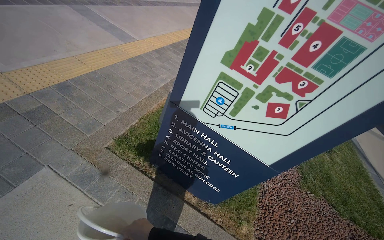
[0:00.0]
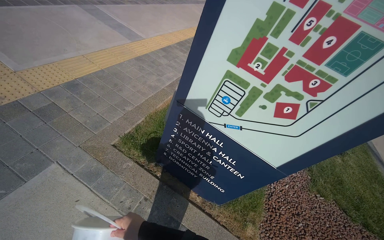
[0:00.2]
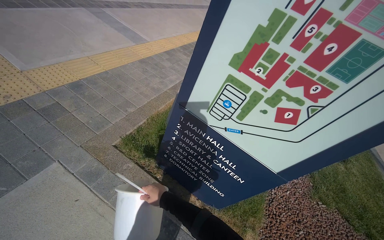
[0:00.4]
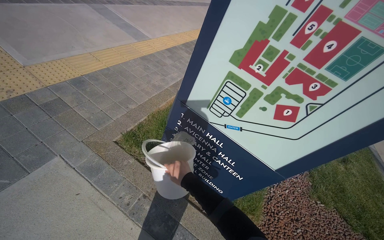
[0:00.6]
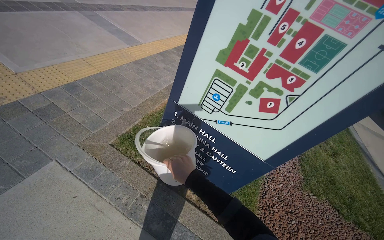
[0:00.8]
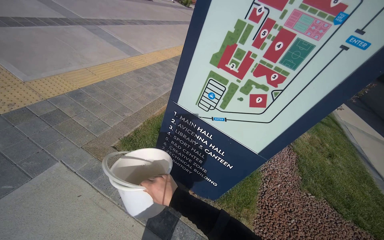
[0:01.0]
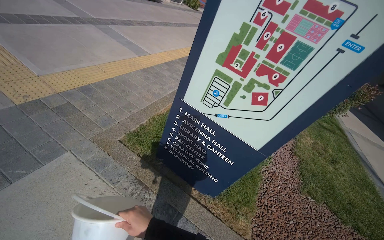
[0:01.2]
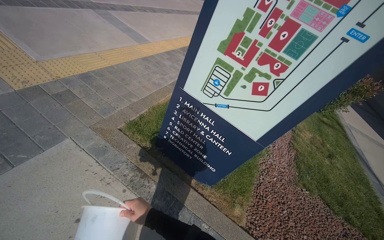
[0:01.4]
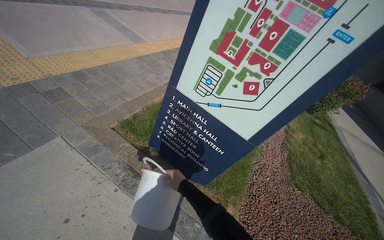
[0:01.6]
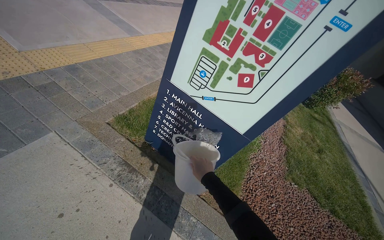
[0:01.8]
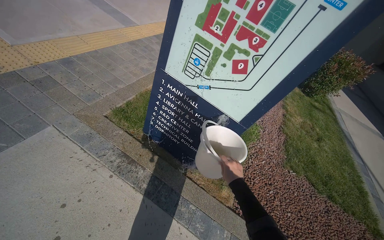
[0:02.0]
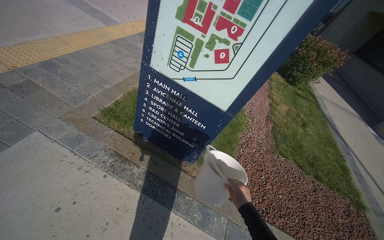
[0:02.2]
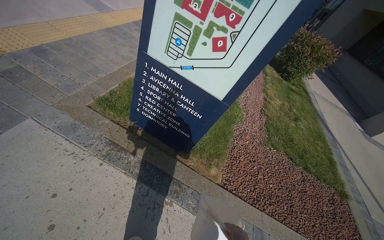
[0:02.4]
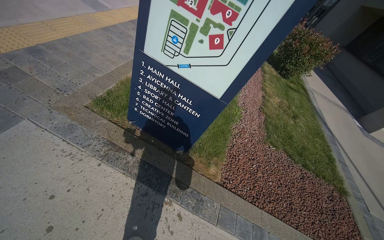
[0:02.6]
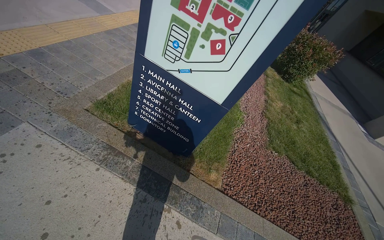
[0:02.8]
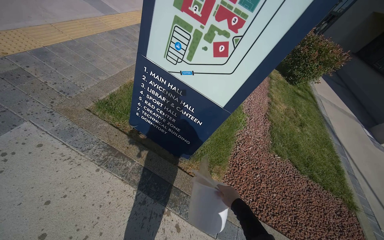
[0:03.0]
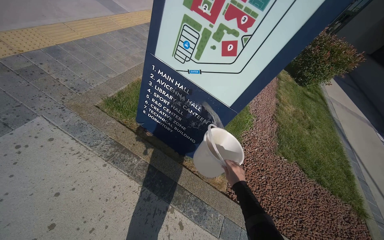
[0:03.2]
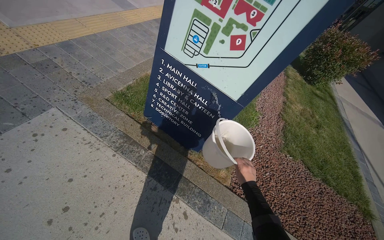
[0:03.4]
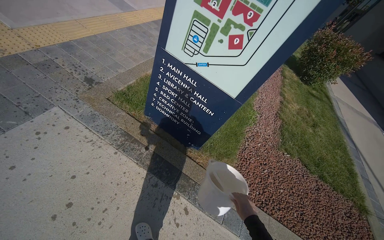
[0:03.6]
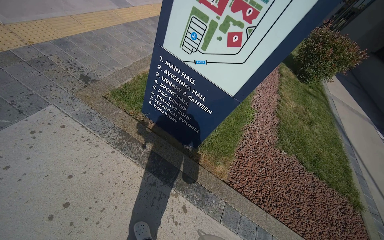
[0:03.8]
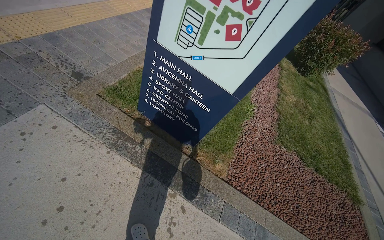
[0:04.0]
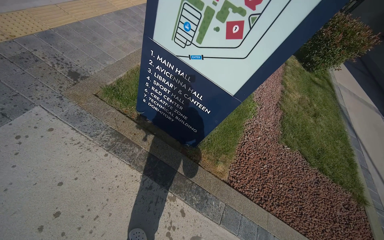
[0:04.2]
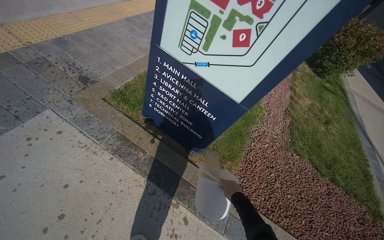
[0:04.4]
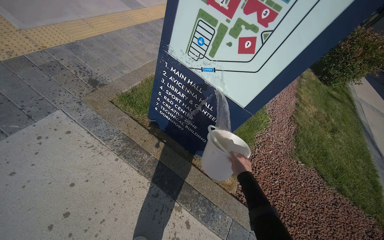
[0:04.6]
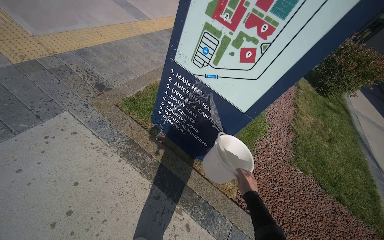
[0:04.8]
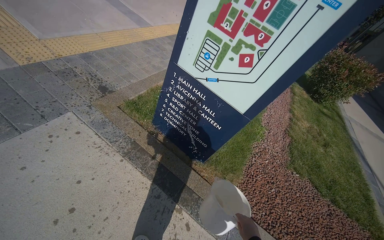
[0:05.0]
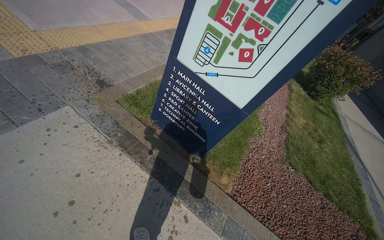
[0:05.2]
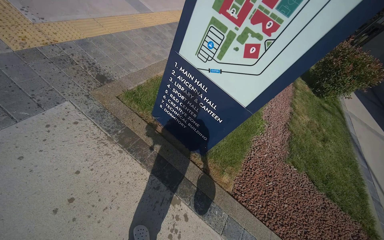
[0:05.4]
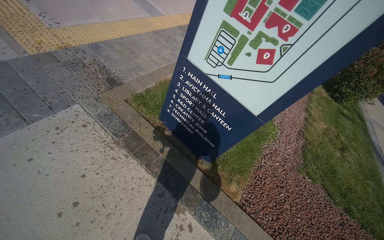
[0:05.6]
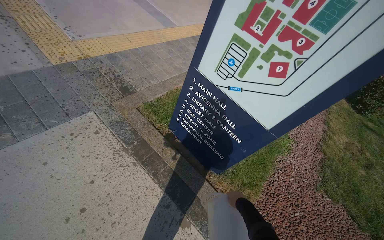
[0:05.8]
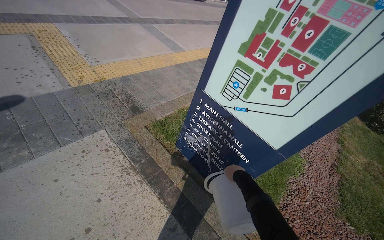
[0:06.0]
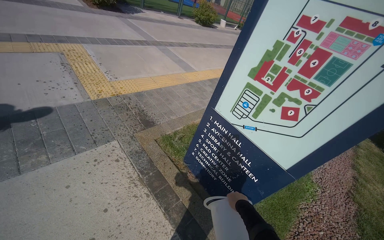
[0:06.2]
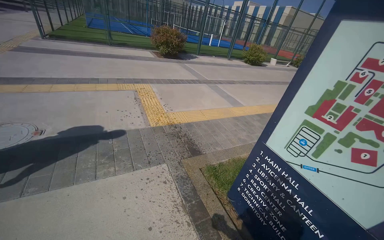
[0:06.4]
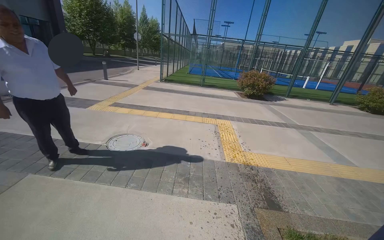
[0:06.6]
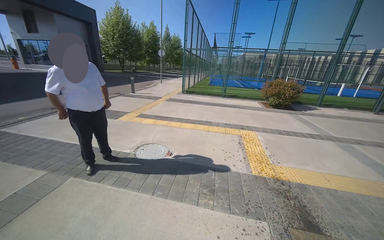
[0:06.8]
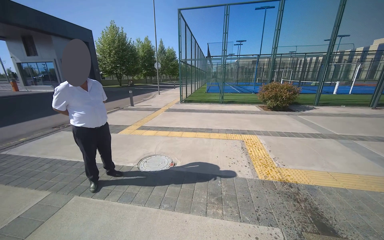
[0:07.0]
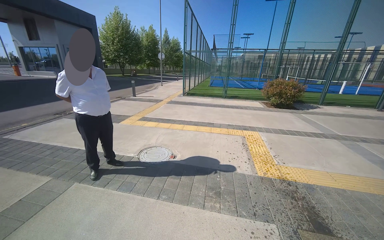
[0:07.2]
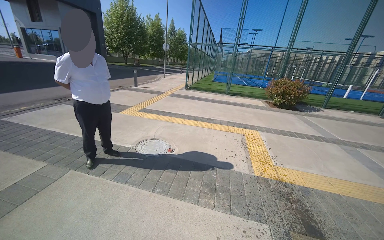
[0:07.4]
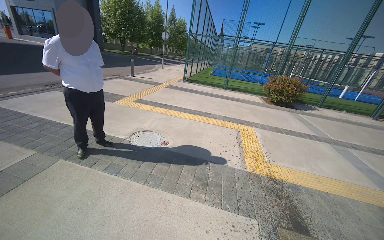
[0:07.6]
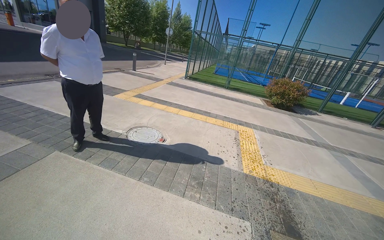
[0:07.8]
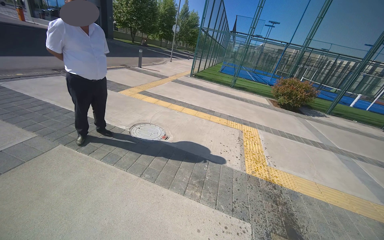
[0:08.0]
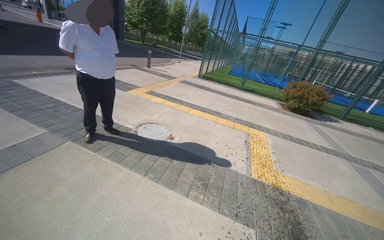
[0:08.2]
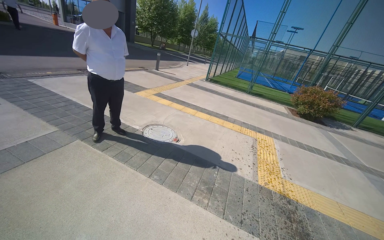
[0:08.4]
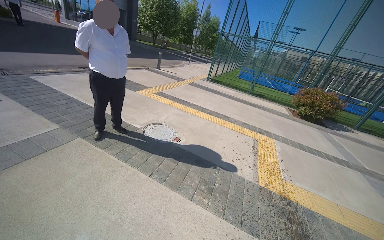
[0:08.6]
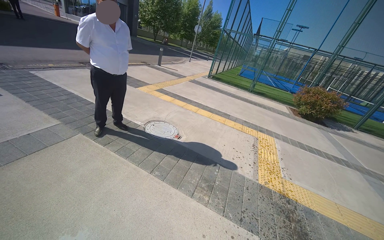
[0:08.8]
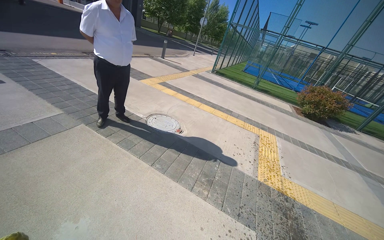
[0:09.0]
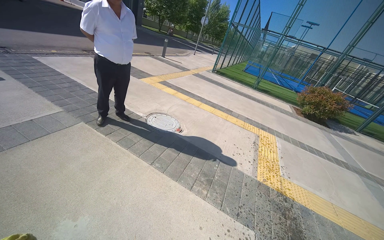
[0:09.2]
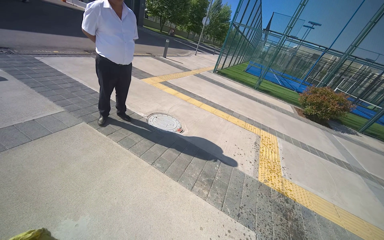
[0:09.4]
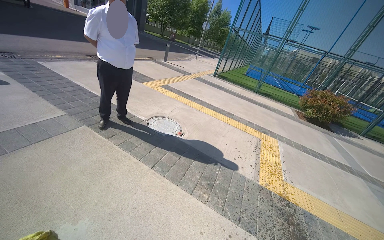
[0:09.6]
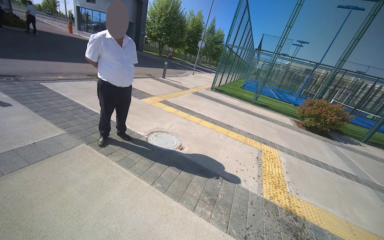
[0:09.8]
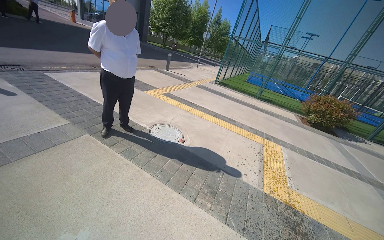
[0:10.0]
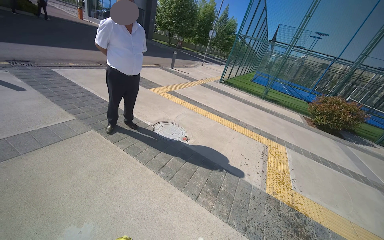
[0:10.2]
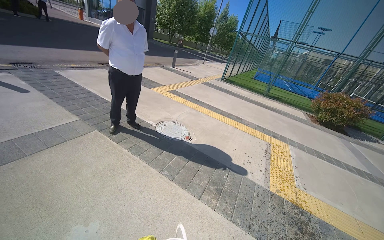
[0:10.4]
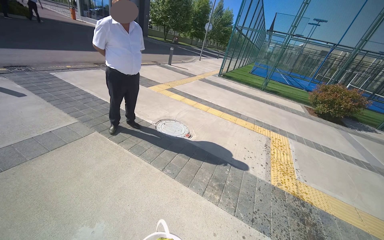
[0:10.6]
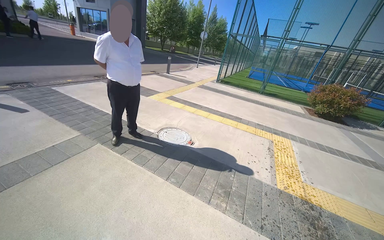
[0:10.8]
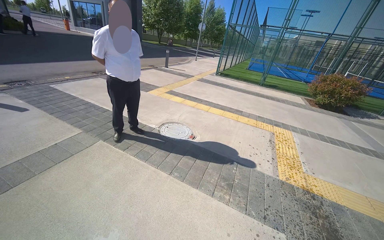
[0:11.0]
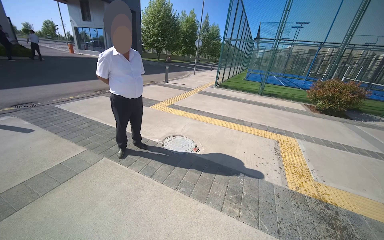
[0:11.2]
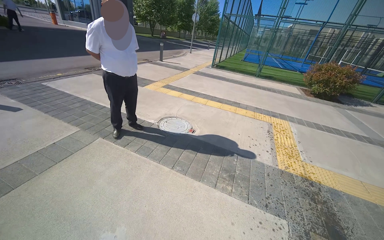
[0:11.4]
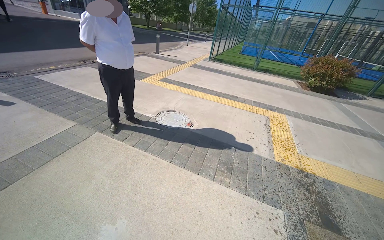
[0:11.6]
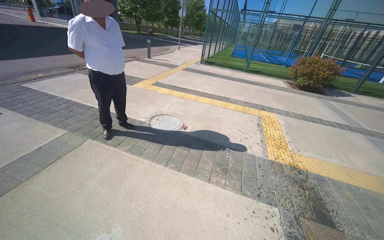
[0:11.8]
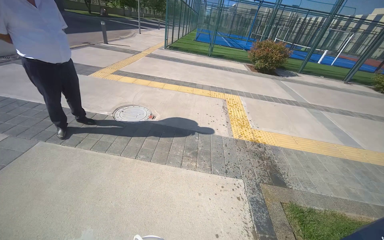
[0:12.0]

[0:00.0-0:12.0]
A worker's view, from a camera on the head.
Job: wiping surfaces.
The whole recording: Cleaning outdoor sign. The worker wipes the large outdoor sign with a yellow rag.
0:04.4 to 0:06.0: The view tilts roughly 15 degrees upward.
0:06.0 to 0:07.6: The camera is carried some 40 cm. The head rotates roughly 60 degrees to the left. The view tips upward by roughly 30 degrees.
0:10.4 to 0:12.0: The wearer looks about 25 degrees further to the right.

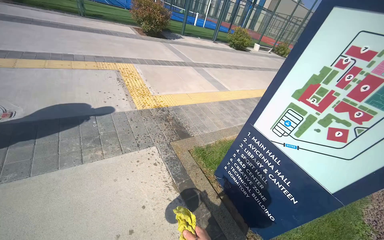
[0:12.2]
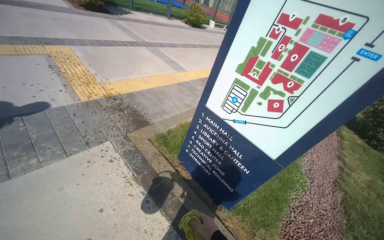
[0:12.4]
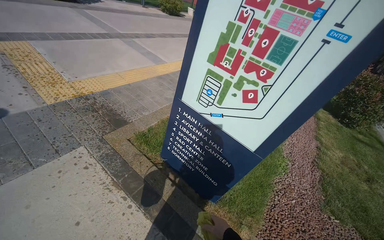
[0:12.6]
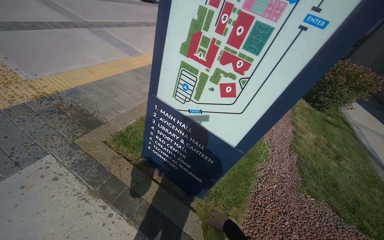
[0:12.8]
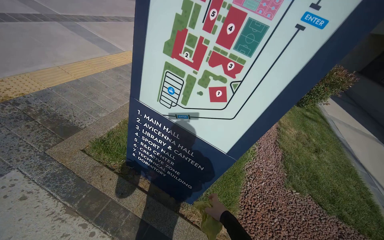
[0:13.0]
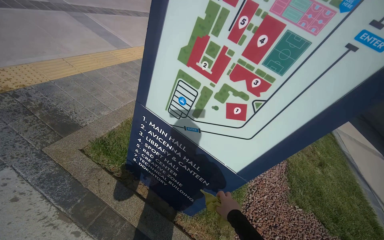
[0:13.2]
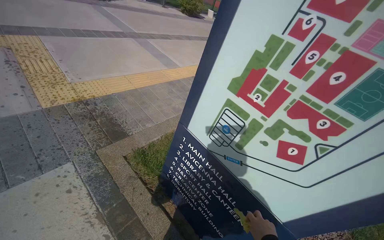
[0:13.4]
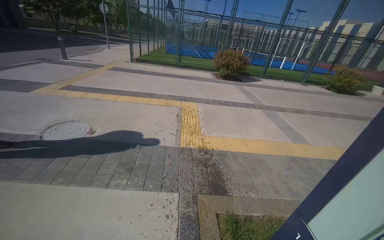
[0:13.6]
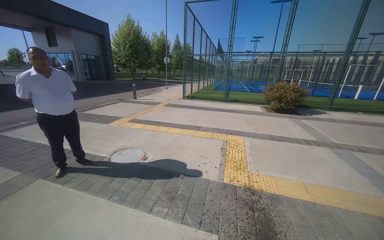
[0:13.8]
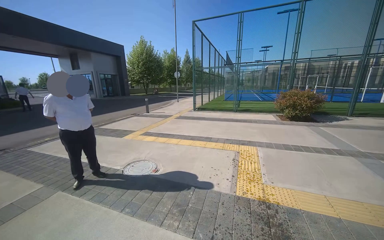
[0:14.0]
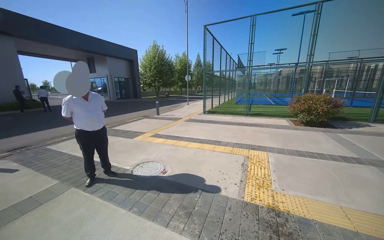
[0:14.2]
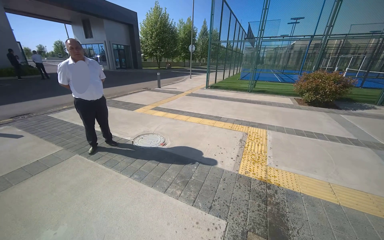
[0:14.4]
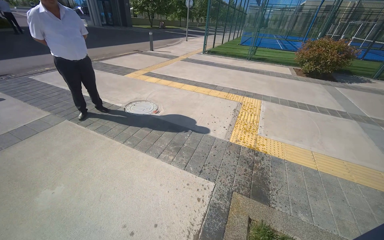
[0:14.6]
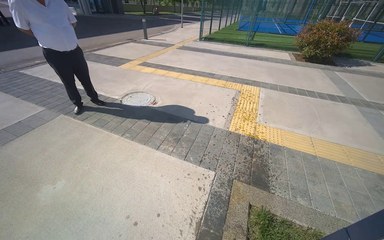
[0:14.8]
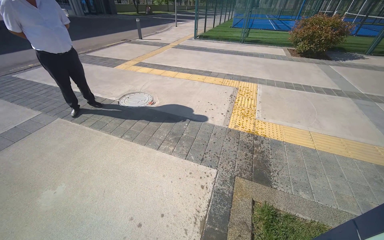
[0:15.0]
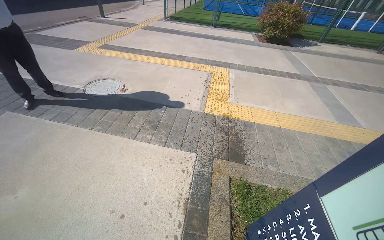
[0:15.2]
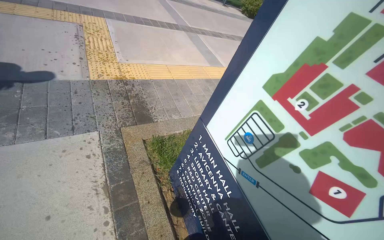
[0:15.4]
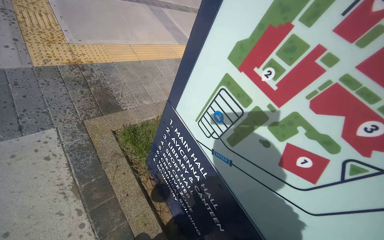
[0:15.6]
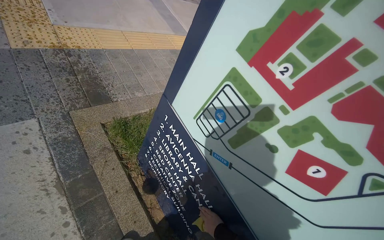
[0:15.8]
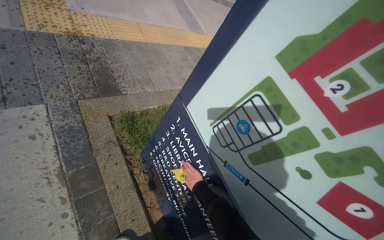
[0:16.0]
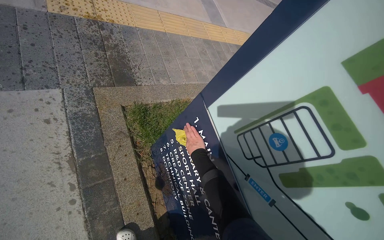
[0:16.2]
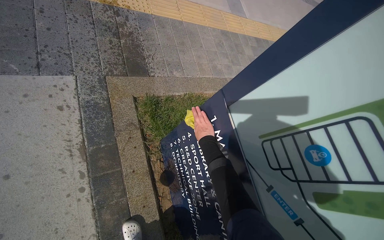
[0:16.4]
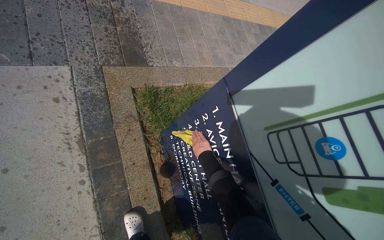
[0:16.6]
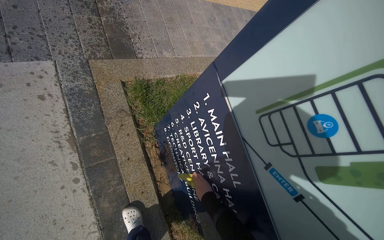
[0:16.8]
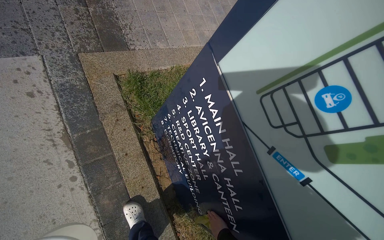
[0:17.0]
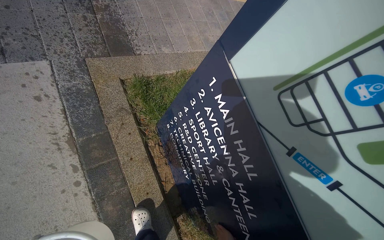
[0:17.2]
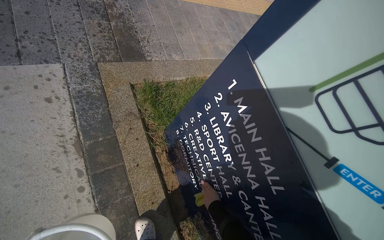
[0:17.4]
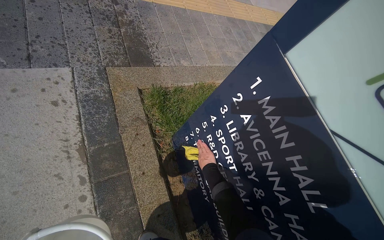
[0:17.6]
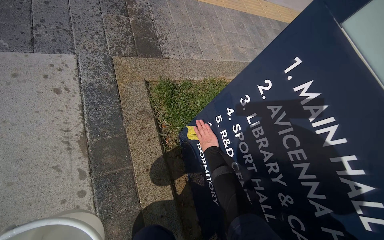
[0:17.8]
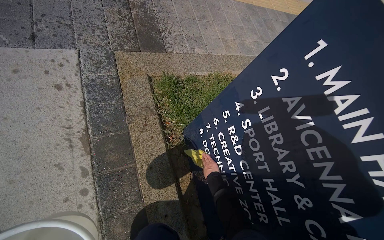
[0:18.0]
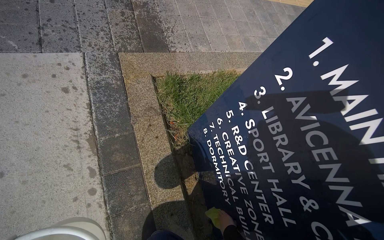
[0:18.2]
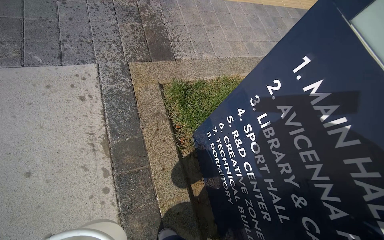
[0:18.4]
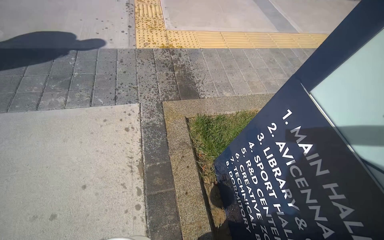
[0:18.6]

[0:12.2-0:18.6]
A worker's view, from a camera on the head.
Job: wiping surfaces.
The whole recording: Cleaning outdoor sign. The worker wipes the large outdoor sign with a yellow rag.
0:12.2 to 0:13.8: The wearer moves roughly 60 cm.
0:13.8 to 0:15.4: The head turns to the right by some 45 degrees. The view tilts some 40 degrees downward.
0:15.4 to 0:17.0: The camera pitches downward, by roughly 20 degrees.
0:17.0 to 0:18.6: The view pans to the left by about 20 degrees. The view tips upward by some 20 degrees.

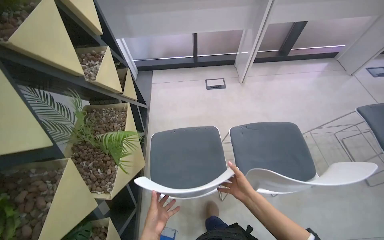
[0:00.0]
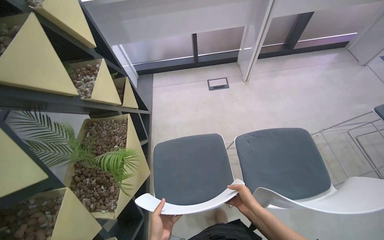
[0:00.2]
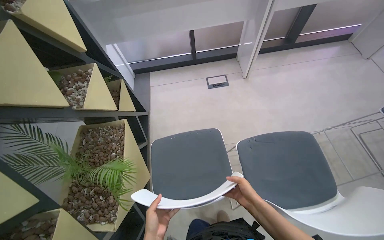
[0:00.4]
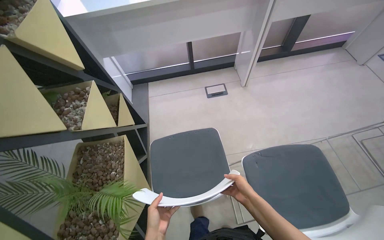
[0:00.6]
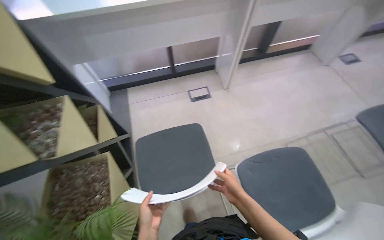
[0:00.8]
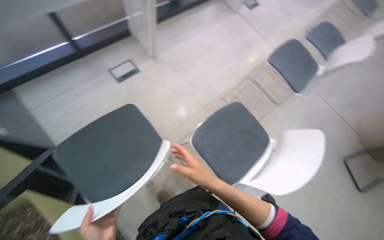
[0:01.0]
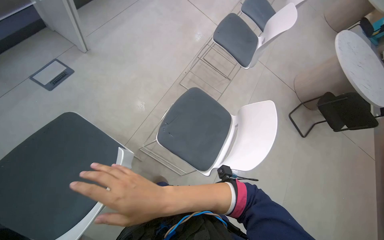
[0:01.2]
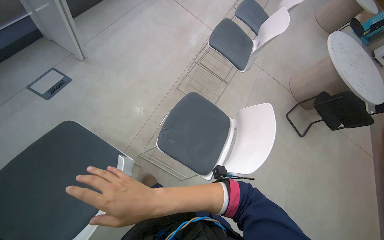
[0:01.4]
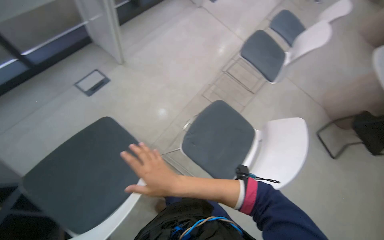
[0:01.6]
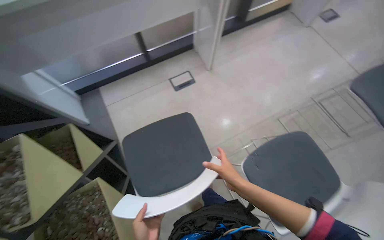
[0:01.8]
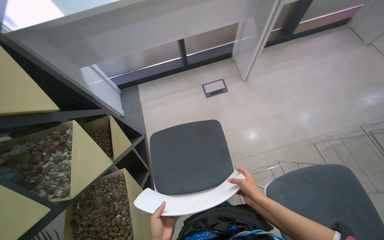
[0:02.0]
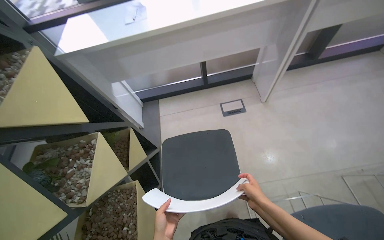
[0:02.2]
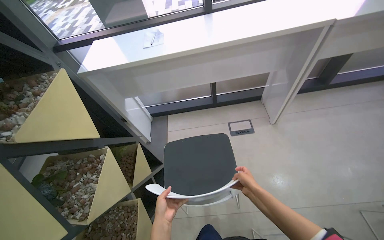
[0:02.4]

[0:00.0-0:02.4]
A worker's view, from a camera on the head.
Job: organizing items.
The whole recording: Arranging chairs under counter. The worker arranges chairs under the counter.
0:00.0 to 0:01.2: The camera travels some 50 cm. The wearer looks some 60 degrees further to the right. The view tilts approximately 20 degrees downward.
0:01.2 to 0:02.4: The wearer looks approximately 65 degrees further to the left. The camera pitches upward, by approximately 20 degrees.
